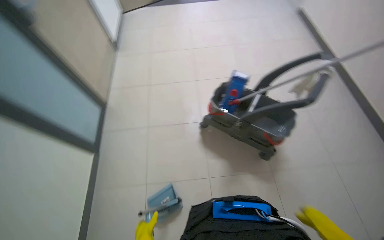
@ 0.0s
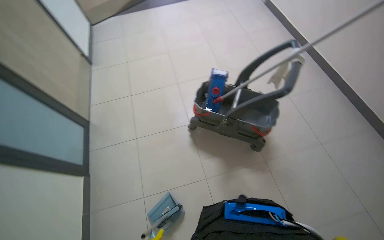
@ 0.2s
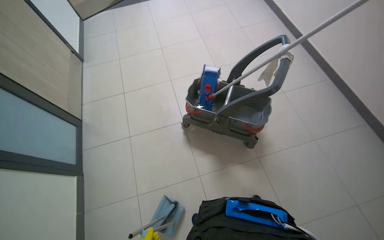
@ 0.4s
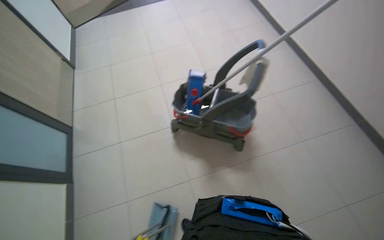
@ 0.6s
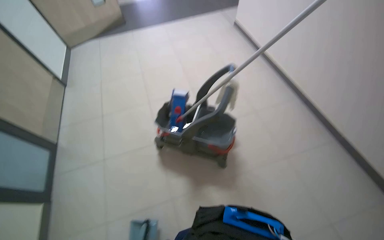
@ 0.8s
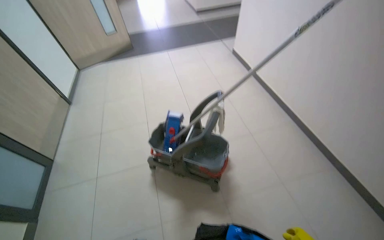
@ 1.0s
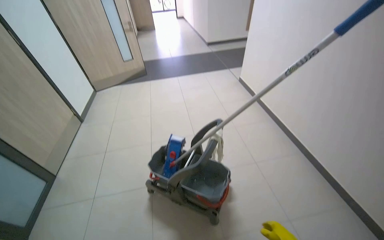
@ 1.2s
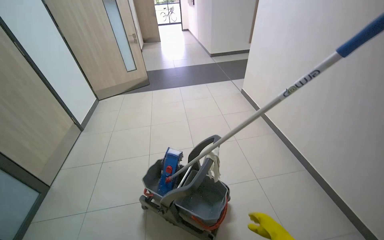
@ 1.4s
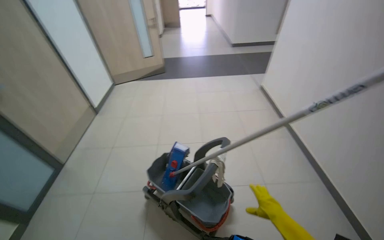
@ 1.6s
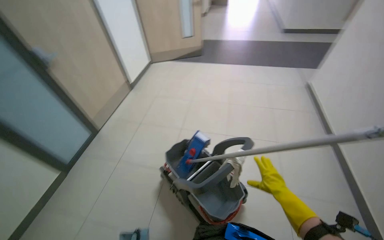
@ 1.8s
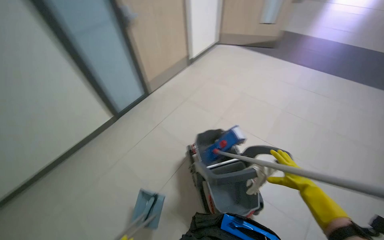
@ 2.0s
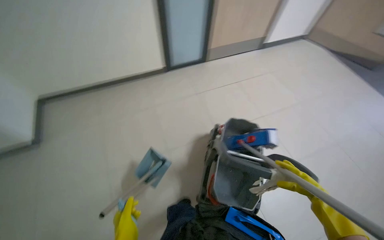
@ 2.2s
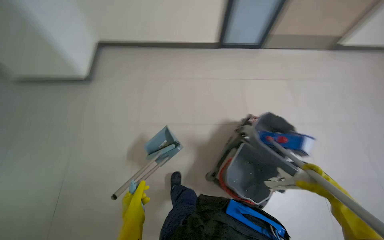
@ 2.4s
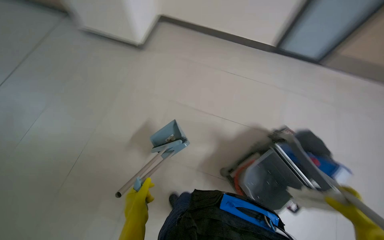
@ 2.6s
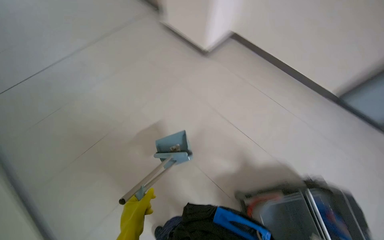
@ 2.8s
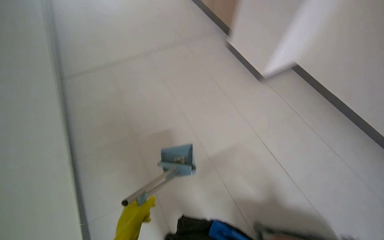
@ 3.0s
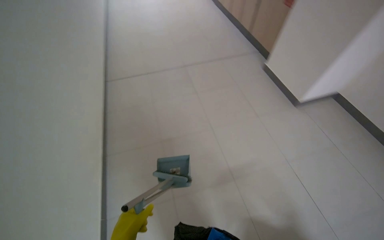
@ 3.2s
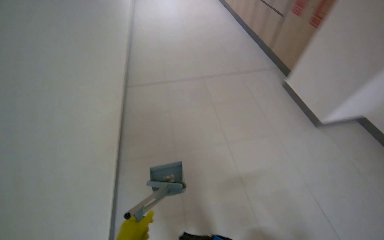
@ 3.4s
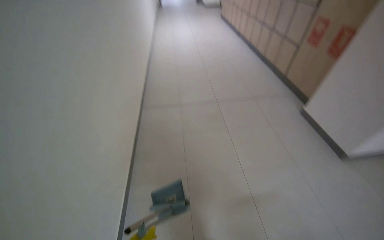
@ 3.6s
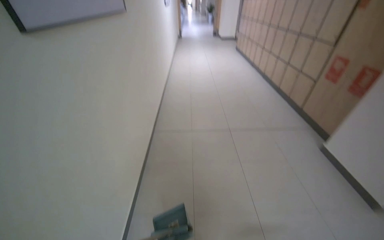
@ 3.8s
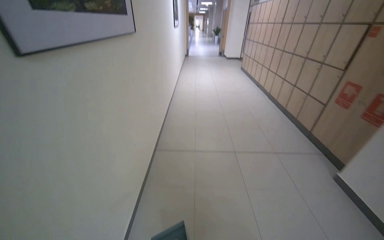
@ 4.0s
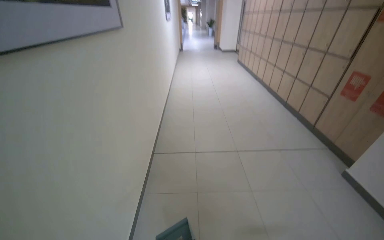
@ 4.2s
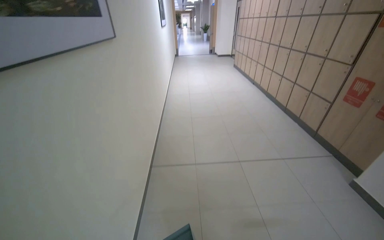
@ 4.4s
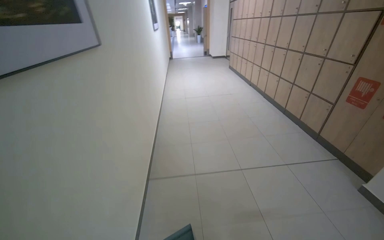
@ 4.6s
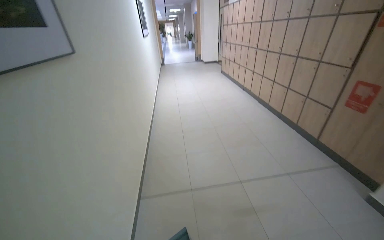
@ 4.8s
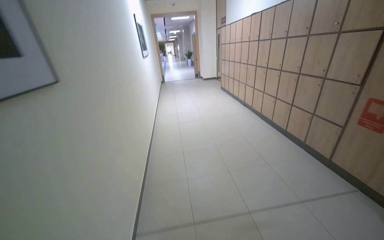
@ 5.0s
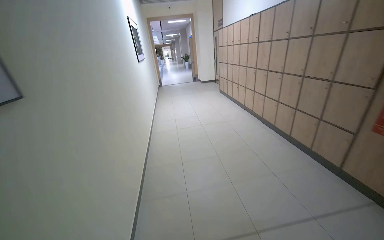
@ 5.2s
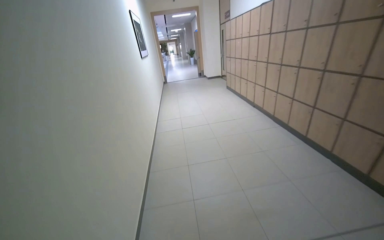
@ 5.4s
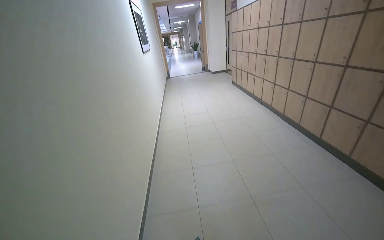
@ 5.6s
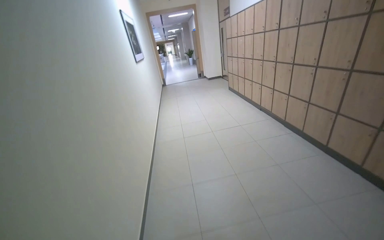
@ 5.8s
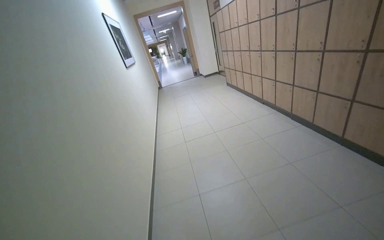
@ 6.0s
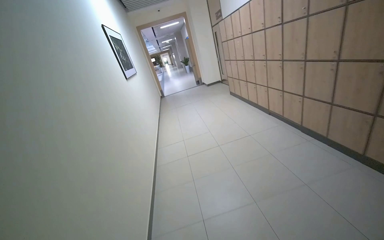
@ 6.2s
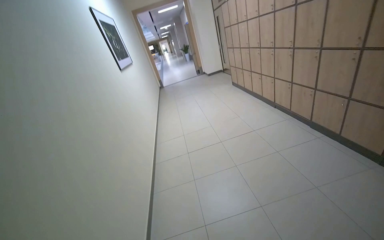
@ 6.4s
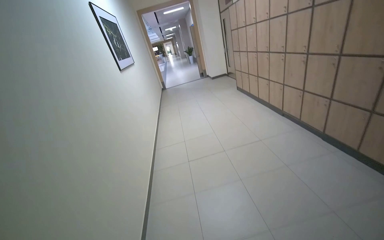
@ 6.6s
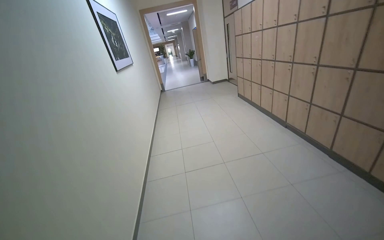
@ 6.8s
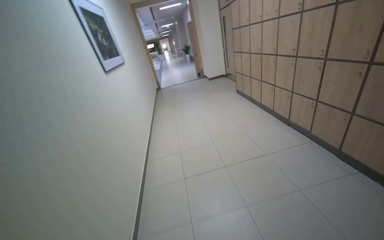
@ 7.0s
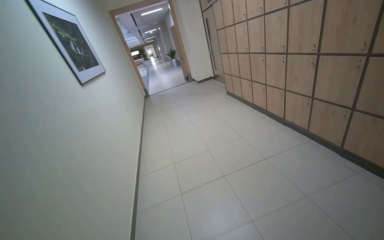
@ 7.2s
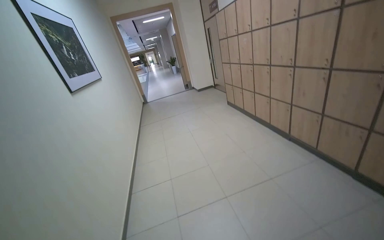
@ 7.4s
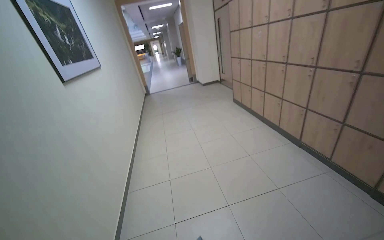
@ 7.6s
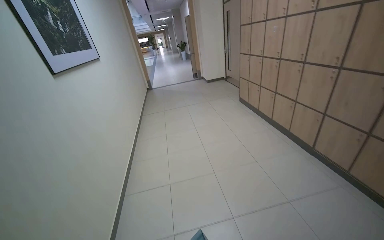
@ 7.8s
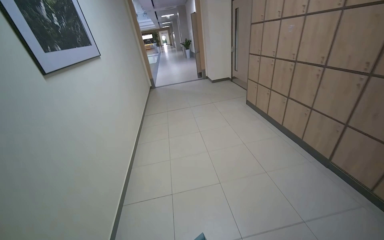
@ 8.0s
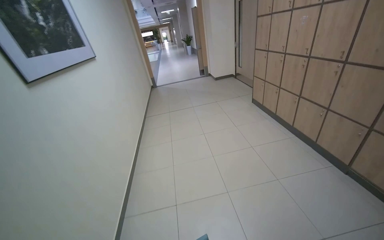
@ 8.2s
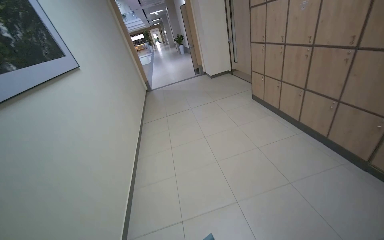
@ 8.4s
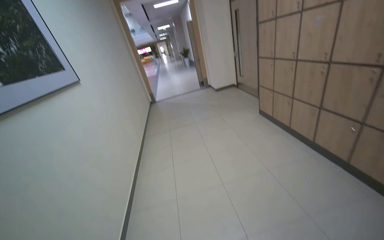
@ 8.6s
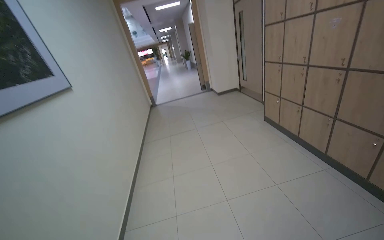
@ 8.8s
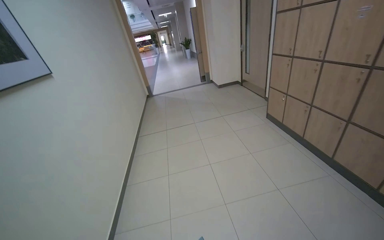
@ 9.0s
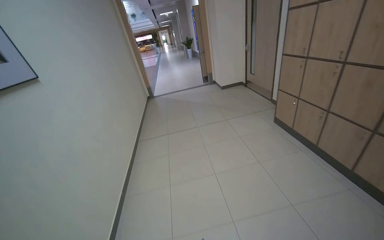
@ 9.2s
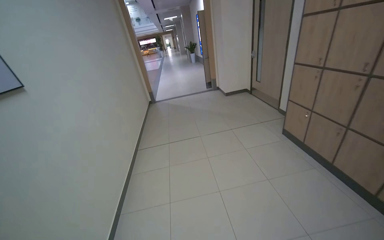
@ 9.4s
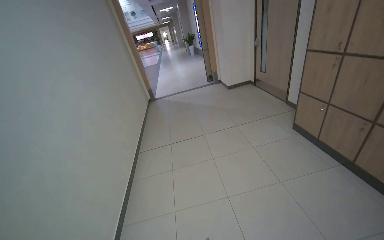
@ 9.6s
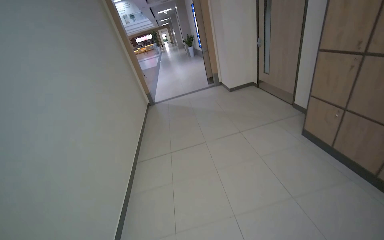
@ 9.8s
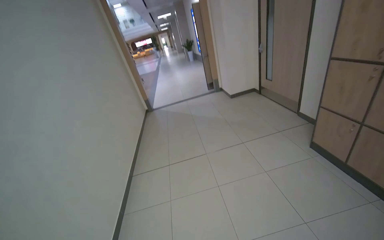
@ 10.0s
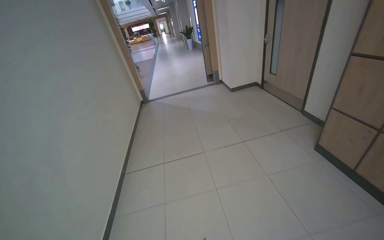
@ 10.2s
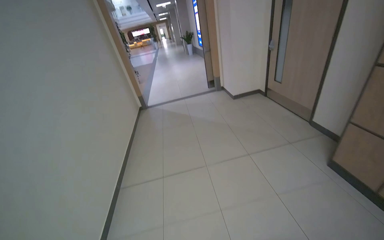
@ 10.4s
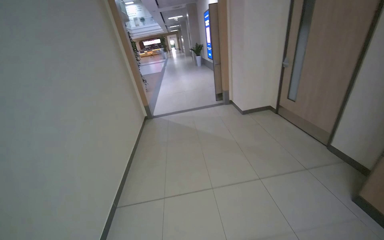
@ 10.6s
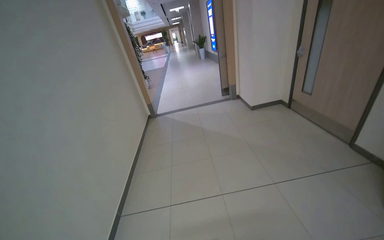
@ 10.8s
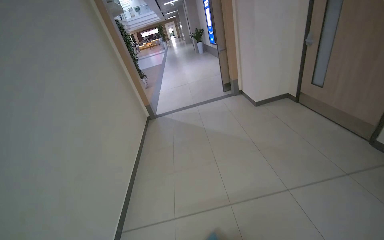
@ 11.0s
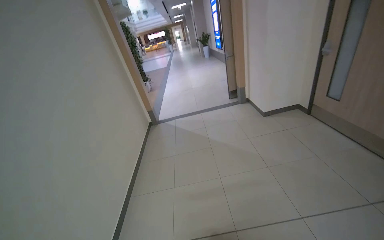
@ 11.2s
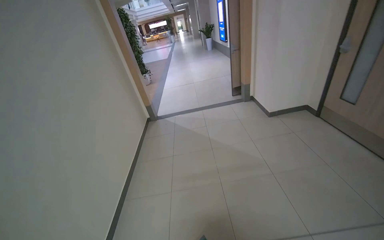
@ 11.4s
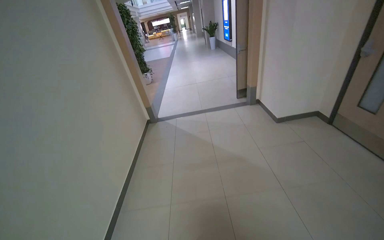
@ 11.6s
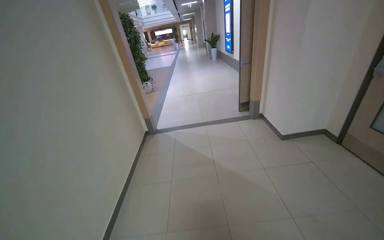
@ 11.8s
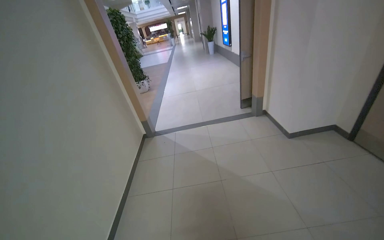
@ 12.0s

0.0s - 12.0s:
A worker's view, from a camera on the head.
Job: preparing cleaning supplies.
The whole recording: Transporting cleaning cart. The worker pushes the cleaning cart and tools through the hallway.
0.0s - 1.6s: The camera travels roughly 60 cm. The wearer looks about 20 degrees further upward.
1.6s - 3.0s: The camera is carried approximately 40 cm. The wearer looks approximately 140 degrees further to the left. The camera pitches downward, by roughly 20 degrees.
4.4s - 6.0s: The head travels some 1.5 m.
6.0s - 7.6s: The head travels about 1.5 m.
7.6s - 9.0s: The head travels approximately 1.5 m.
9.0s - 10.4s: The wearer moves about 1.5 m.
10.4s - 12.0s: The camera is carried some 1.5 m.

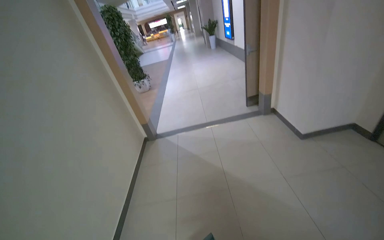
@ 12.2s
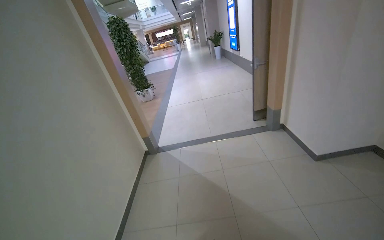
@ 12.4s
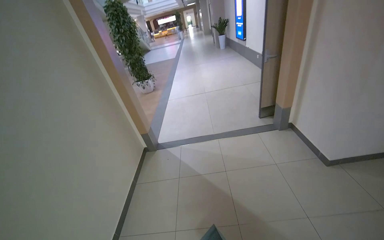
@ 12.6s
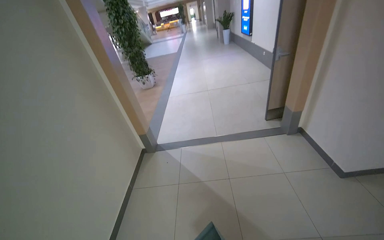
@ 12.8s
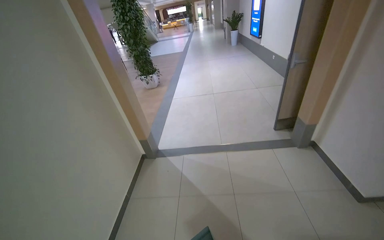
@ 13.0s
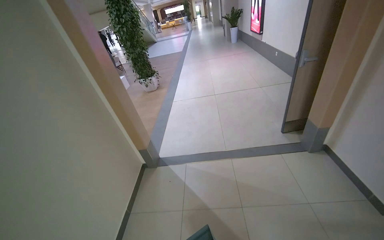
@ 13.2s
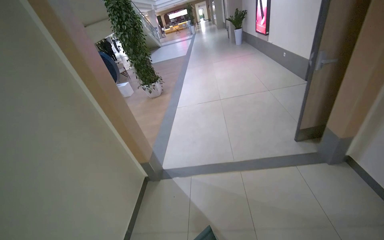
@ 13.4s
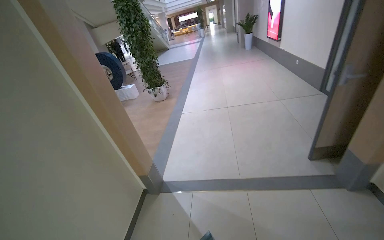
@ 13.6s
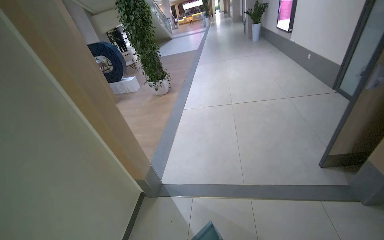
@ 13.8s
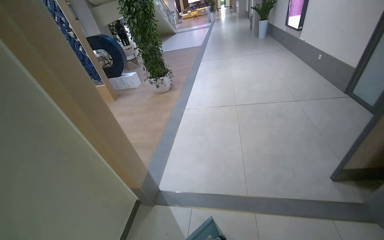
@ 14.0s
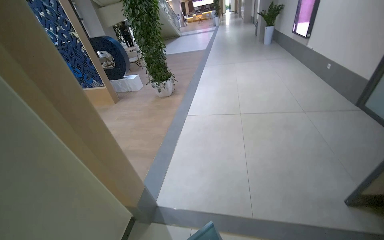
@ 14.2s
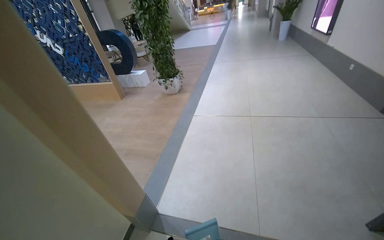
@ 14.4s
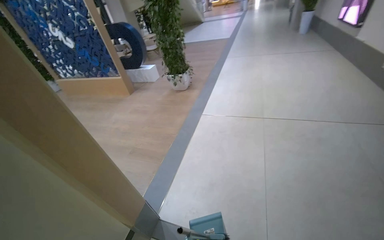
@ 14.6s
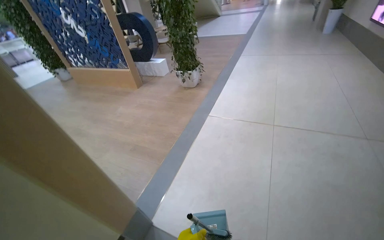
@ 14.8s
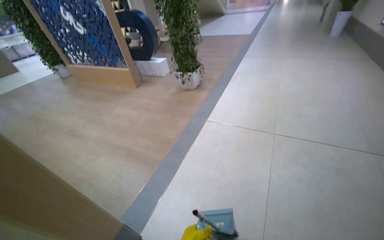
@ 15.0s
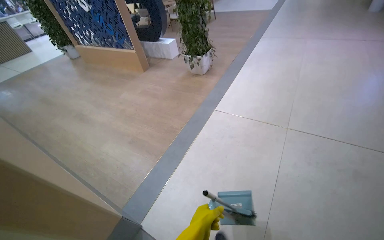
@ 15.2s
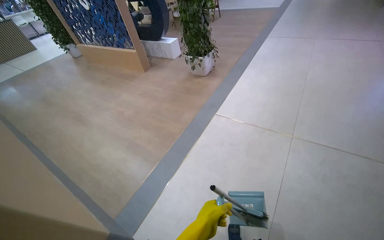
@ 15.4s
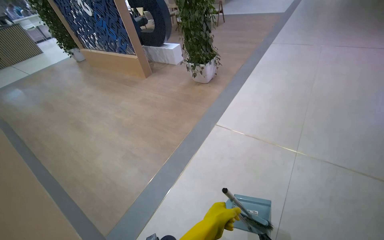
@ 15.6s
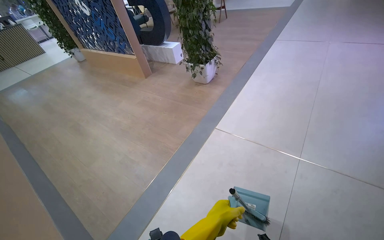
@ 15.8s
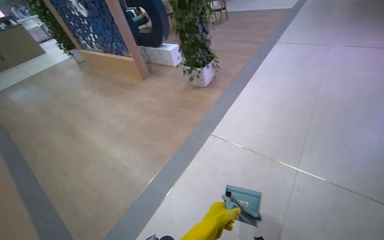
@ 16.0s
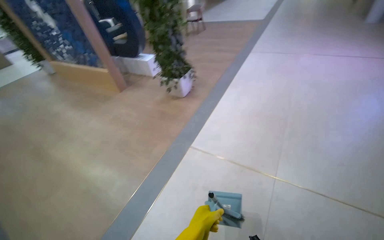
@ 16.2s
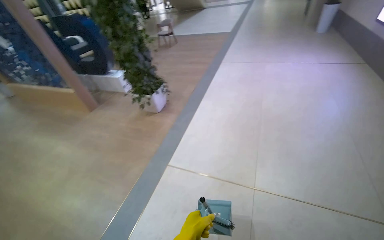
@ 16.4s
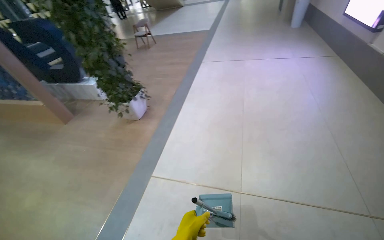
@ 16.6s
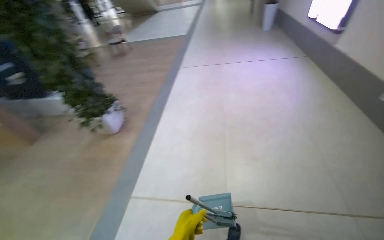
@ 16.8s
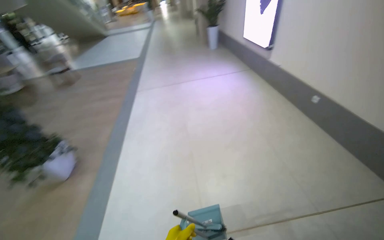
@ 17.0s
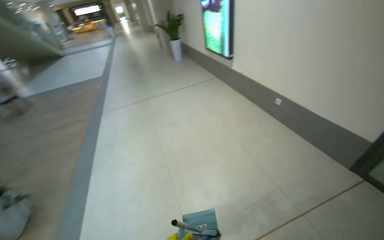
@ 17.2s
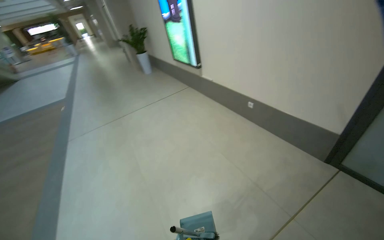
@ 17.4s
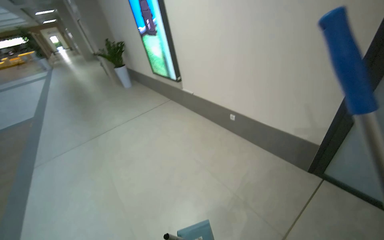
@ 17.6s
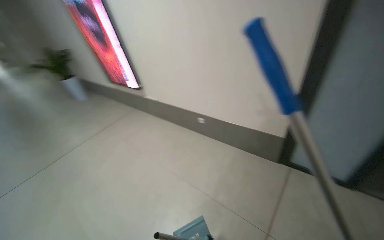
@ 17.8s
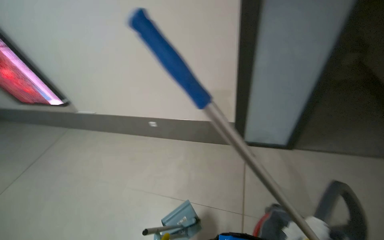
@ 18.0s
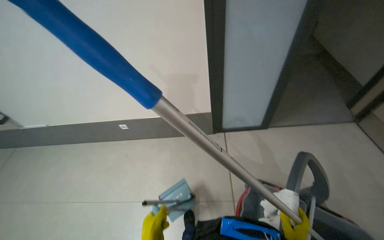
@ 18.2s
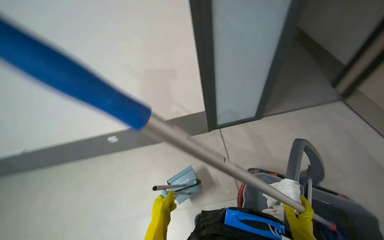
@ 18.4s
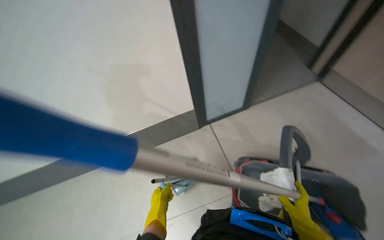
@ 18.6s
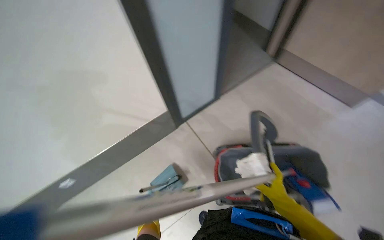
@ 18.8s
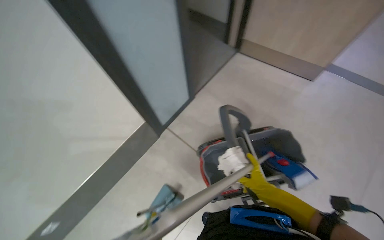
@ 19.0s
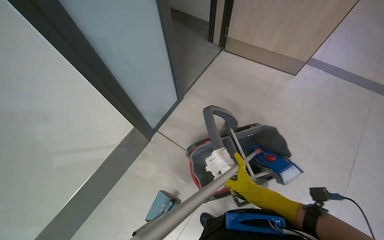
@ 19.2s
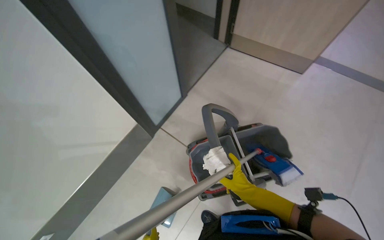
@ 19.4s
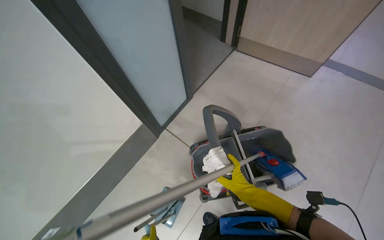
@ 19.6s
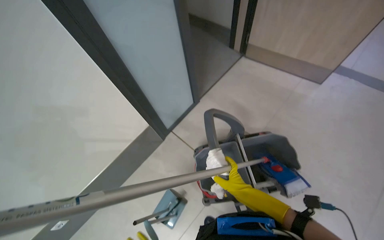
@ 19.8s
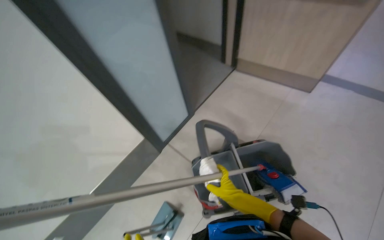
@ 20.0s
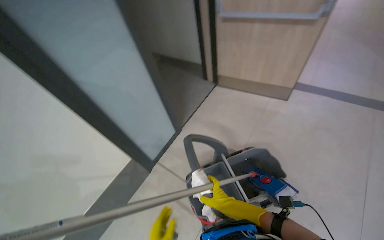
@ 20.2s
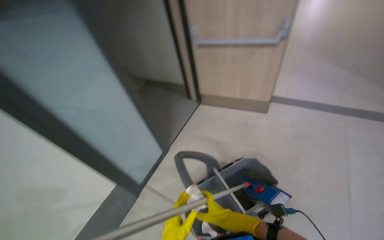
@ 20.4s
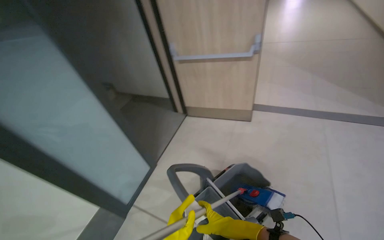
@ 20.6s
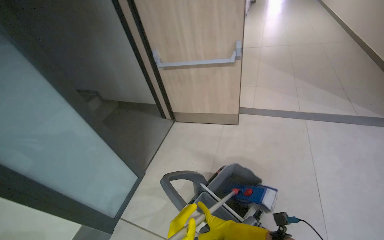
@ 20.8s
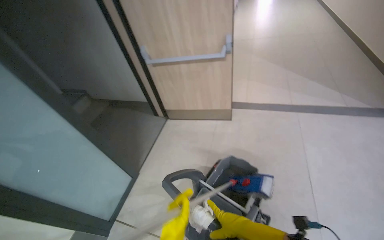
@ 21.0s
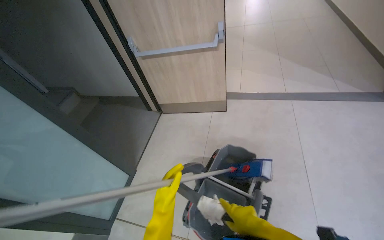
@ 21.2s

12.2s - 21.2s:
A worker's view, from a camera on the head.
Job: preparing cleaning supplies.
The whole recording: Transporting cleaning cart. The worker pushes the cleaning cart and tools through the hallway.
12.2s - 13.8s: The wearer moves some 1.5 m.
13.8s - 15.2s: The camera is carried roughly 1 m. The head rotates some 20 degrees to the left. The view tilts roughly 15 degrees downward.
15.2s - 16.6s: The head travels about 1 m. The wearer's head swings some 15 degrees to the right.
16.6s - 18.2s: The camera travels roughly 90 cm. The head rotates roughly 95 degrees to the right.
18.2s - 19.8s: The head rotates approximately 40 degrees to the right.
19.8s - 21.2s: The wearer looks roughly 40 degrees further to the right. The view tips upward by roughly 20 degrees.
